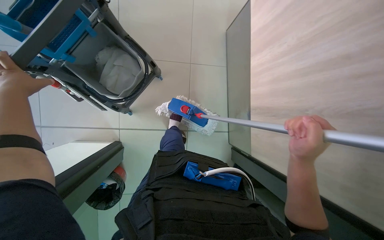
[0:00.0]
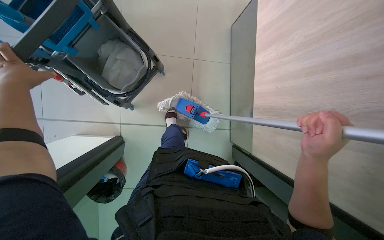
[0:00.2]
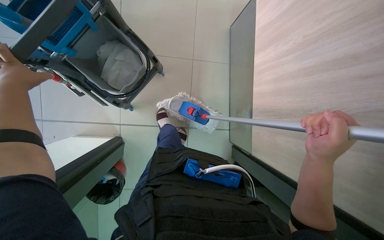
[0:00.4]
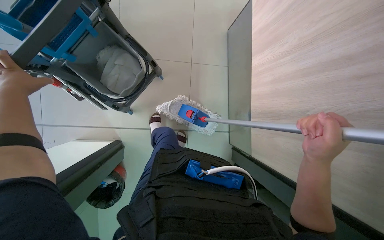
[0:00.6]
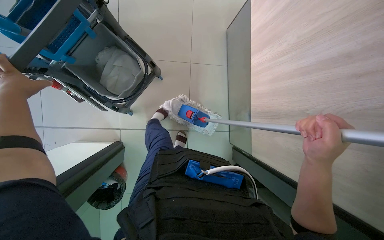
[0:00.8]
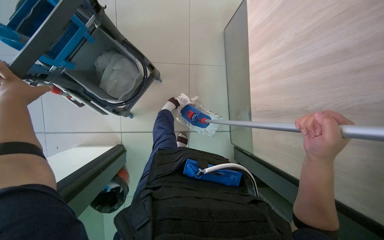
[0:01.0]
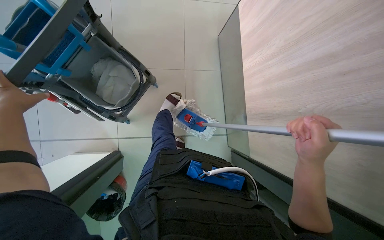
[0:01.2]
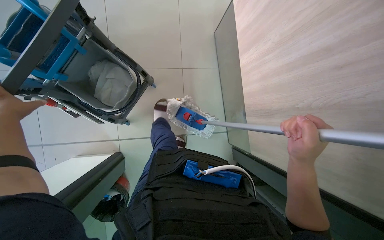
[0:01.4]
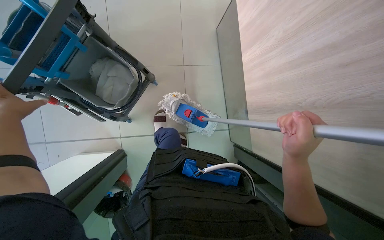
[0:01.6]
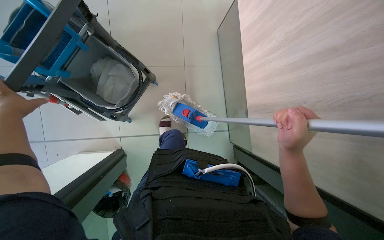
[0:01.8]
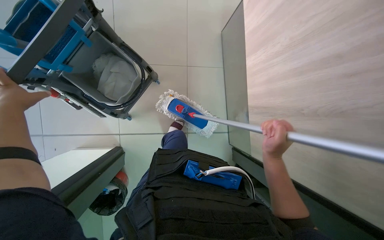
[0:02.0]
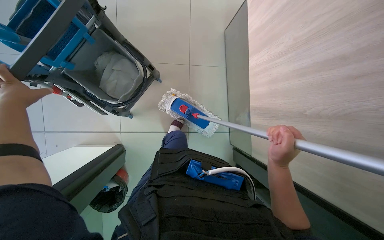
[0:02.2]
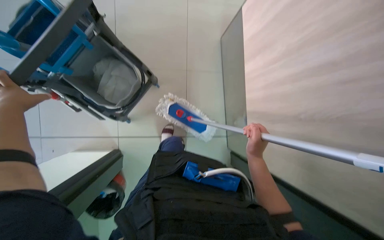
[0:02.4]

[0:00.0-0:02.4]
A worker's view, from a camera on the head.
Job: preparing cleaning supplies.
The whole recording: Preparing cleaning cart and mop. The worker fills buckets with water, organizes cloths, and assembles the mop on the cleaning cart.
0:01.2 to 0:02.4: The right hand is displaced farther from the camera by approximately 15 cm.

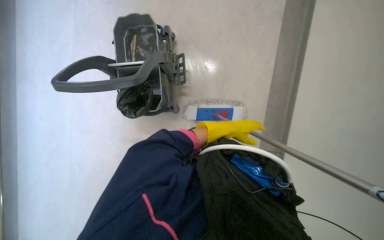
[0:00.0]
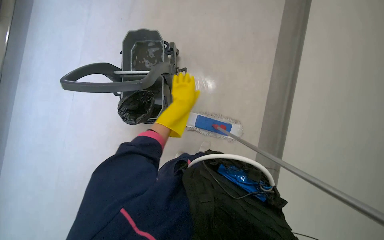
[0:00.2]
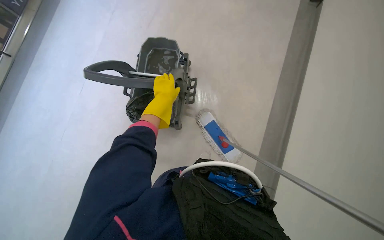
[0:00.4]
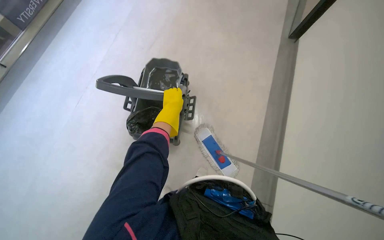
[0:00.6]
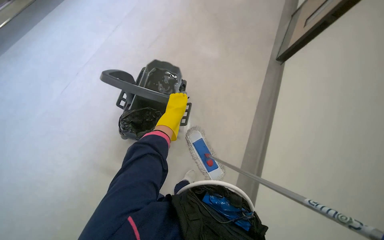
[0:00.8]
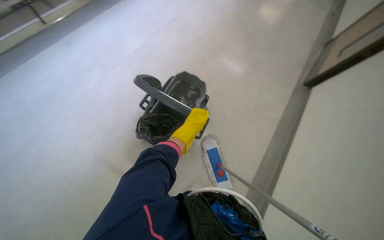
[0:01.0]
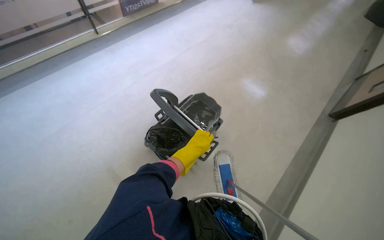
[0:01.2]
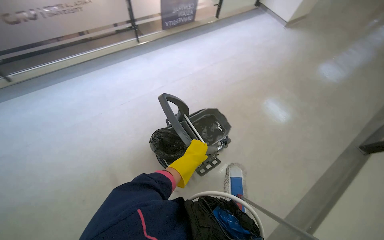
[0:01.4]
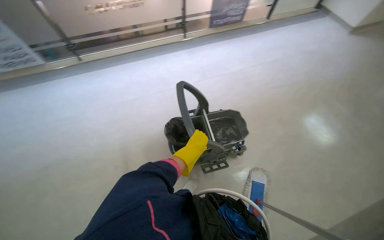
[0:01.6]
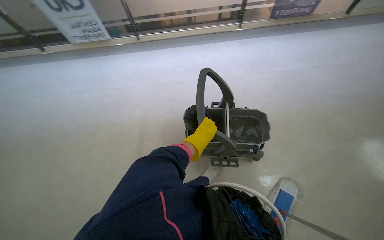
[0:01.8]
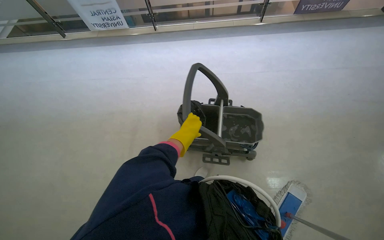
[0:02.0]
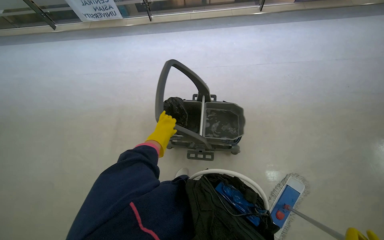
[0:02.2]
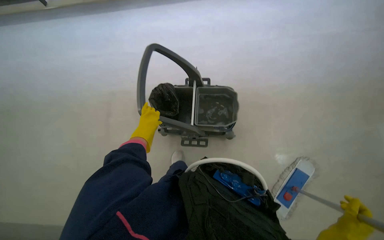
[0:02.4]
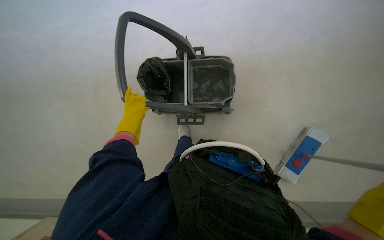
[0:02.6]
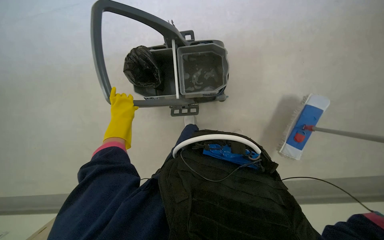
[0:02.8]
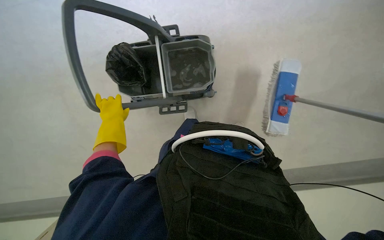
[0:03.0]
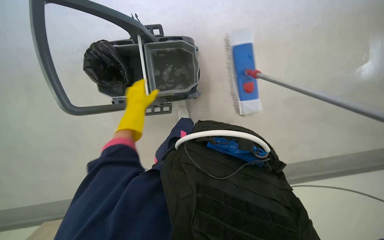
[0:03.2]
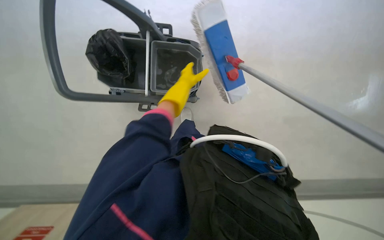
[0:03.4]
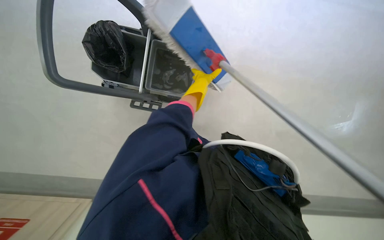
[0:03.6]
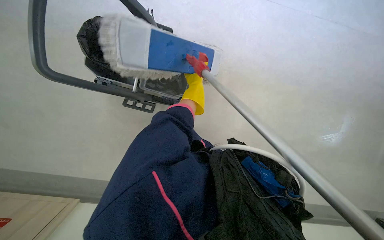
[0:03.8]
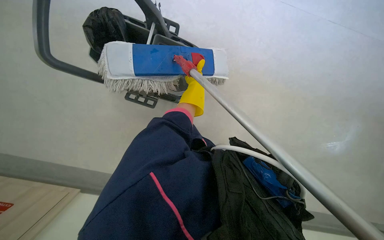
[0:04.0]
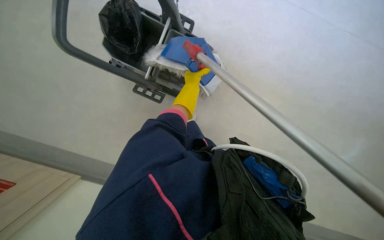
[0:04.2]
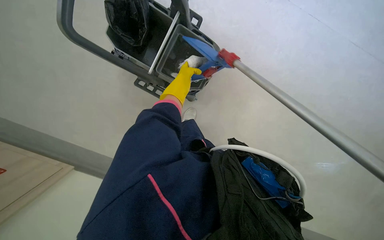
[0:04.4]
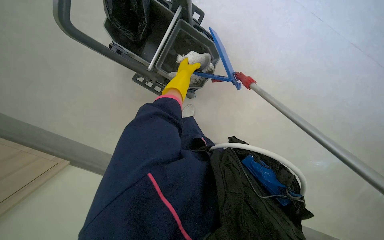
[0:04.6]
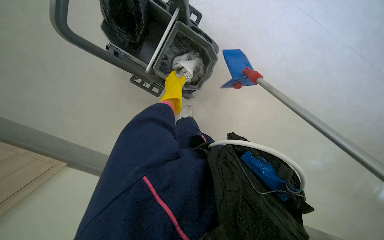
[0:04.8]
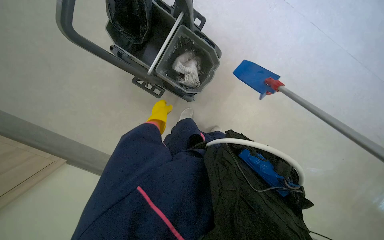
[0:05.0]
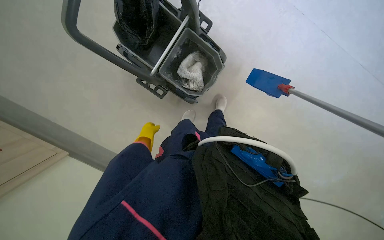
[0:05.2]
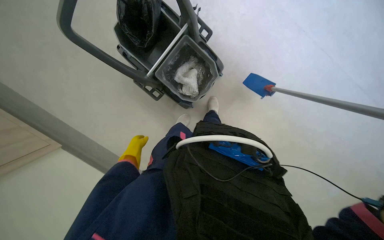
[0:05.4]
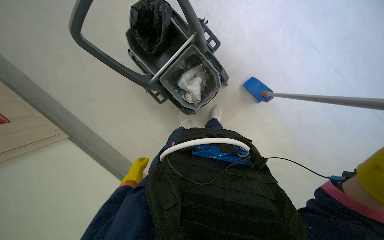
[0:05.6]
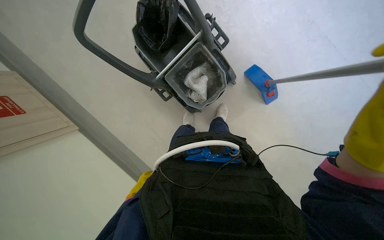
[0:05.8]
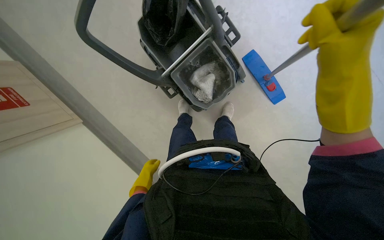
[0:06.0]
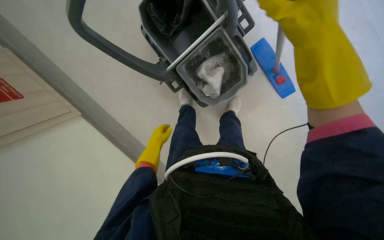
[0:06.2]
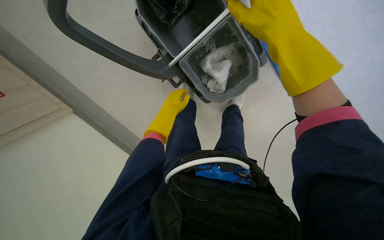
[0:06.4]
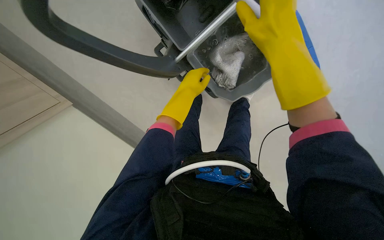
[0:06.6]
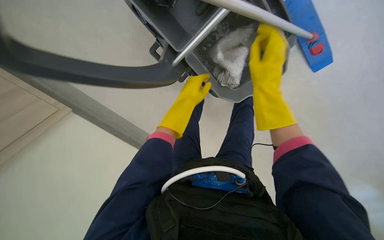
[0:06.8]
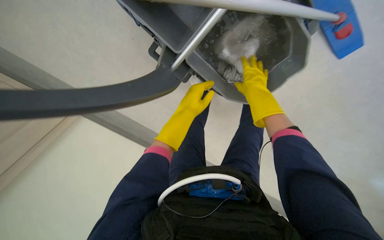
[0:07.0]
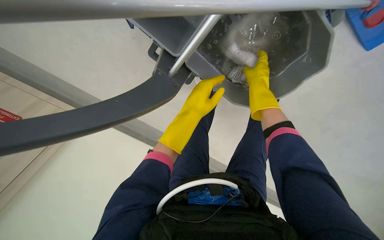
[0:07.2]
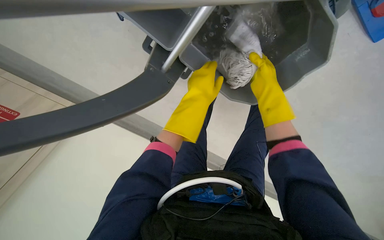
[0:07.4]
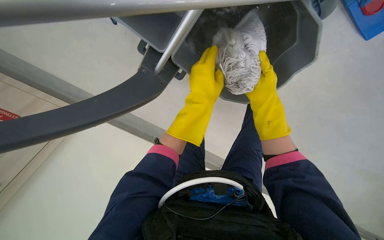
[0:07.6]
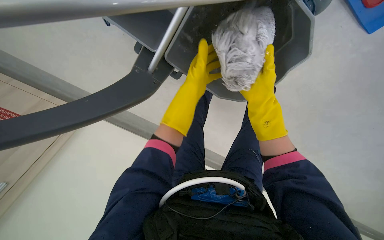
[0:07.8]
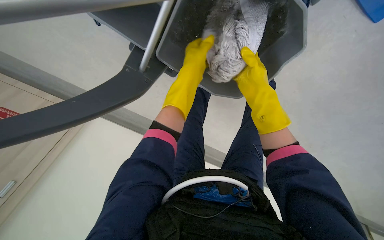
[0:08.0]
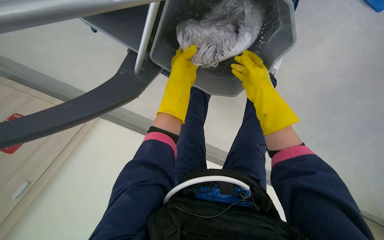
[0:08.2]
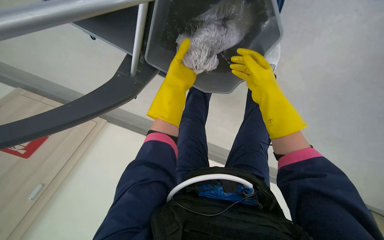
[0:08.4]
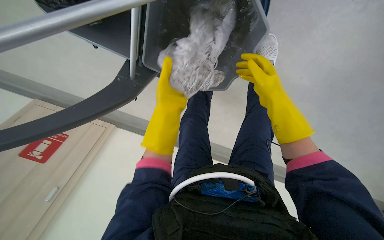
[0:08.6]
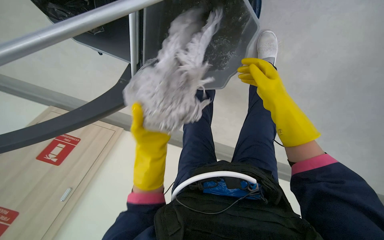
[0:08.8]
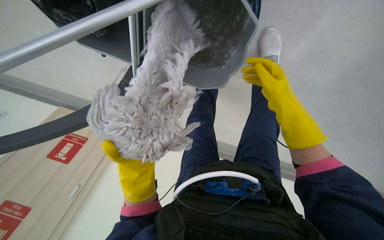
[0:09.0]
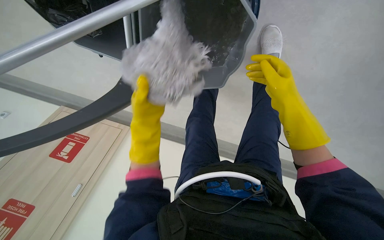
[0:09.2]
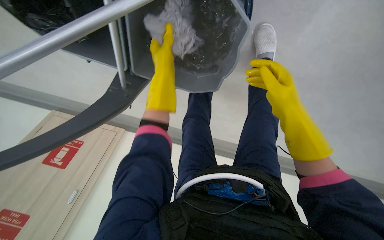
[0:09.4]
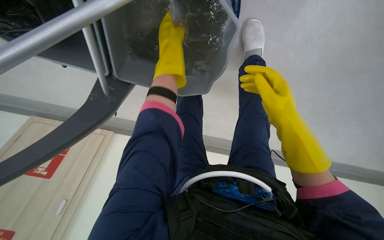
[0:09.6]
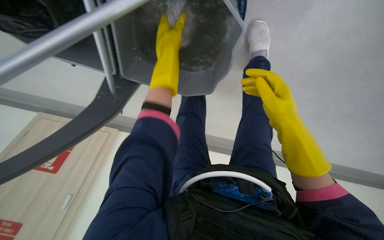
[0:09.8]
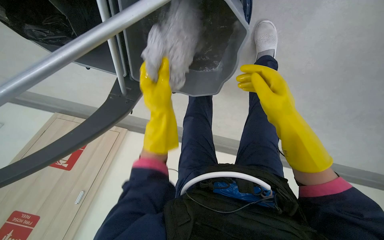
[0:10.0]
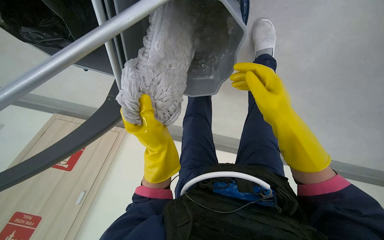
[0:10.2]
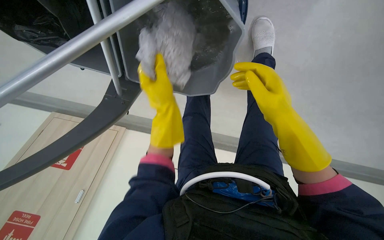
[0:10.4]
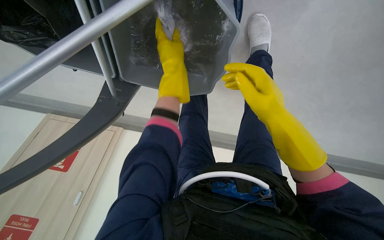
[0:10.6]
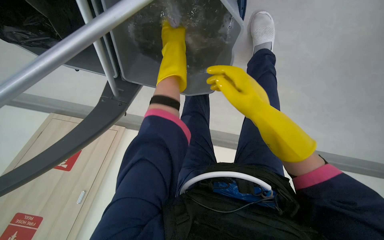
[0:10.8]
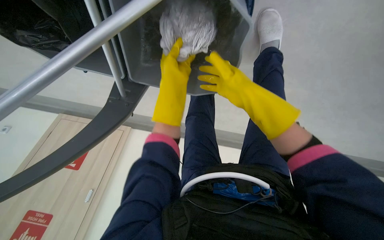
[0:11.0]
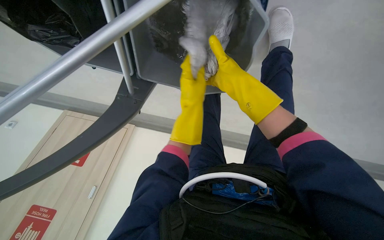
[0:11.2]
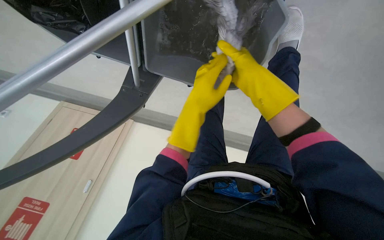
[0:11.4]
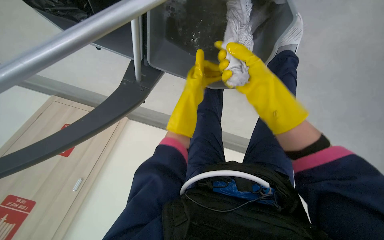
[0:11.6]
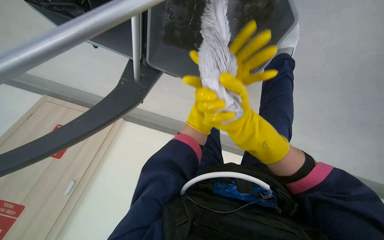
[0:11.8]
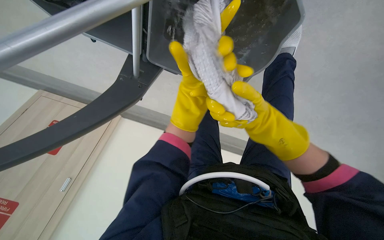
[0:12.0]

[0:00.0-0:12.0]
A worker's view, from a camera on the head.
Job: preparing cleaning supplies.
The whole recording: Changing mop head. The worker removes the used mop head, wrings it, and attaches a clean mop head to the mop stick.
0:00.0 to 0:01.6: The wearer looks about 65 degrees further to the left. The wearer looks approximately 35 degrees further upward.
0:01.6 to 0:03.0: The camera is carried about 60 cm. The view pans to the left by roughly 20 degrees. The view tilts roughly 35 degrees downward.
0:03.0 to 0:04.4: The camera sweeps to the right, by some 20 degrees. The scene rotates clockwise by roughly 30 degrees. The left hand goes about 30 cm farther from the camera, to the right and up the picture.
0:04.4 to 0:06.0: The left hand shifts some 40 cm down the picture.
0:06.0 to 0:07.6: The view swings approximately 20 degrees to the left. The camera pitches downward, by about 15 degrees. The right hand shifts some 60 cm farther from the camera. The left hand heads up the picture and to the right, covering some 35 cm.
0:07.6 to 0:09.0: The left hand shifts about 30 cm to the left, down the picture and farther from the camera.
0:09.0 to 0:10.4: The left hand moves up and down the picture over some 35 cm, changing direction 2 times; the right hand is displaced nearer to the camera by some 10 cm.
0:10.4 to 0:12.0: The right hand shifts about 15 cm farther from the camera, and moves some 10 cm up the picture and comes back.

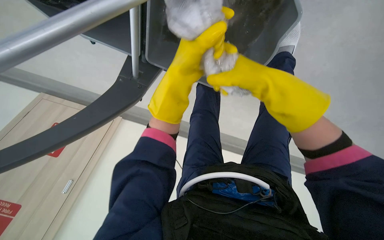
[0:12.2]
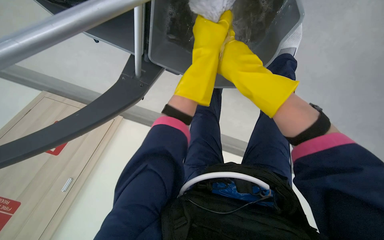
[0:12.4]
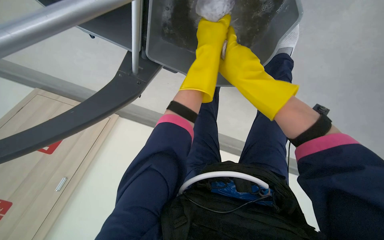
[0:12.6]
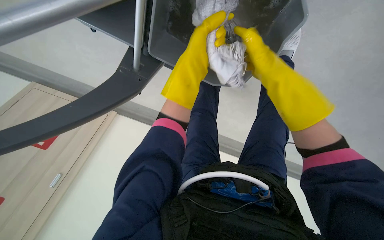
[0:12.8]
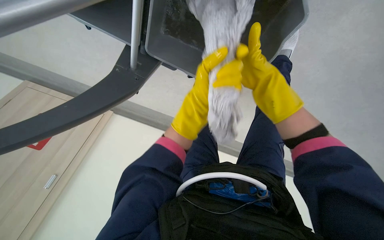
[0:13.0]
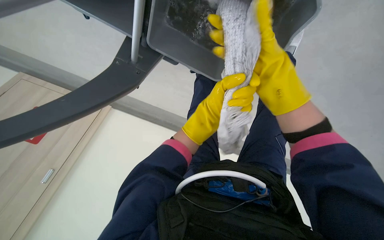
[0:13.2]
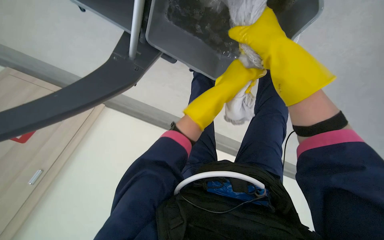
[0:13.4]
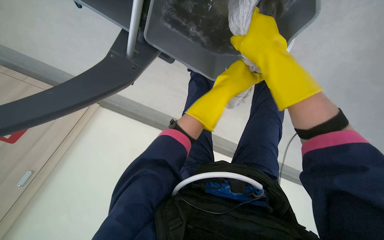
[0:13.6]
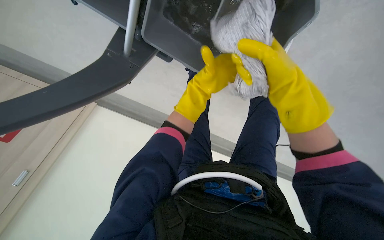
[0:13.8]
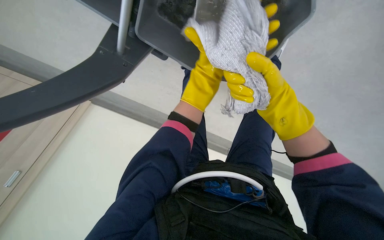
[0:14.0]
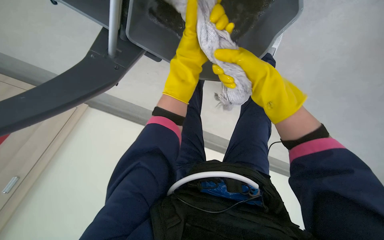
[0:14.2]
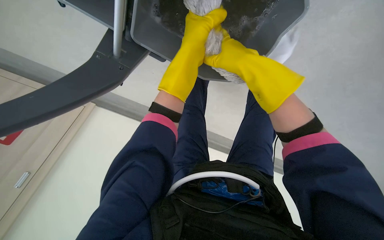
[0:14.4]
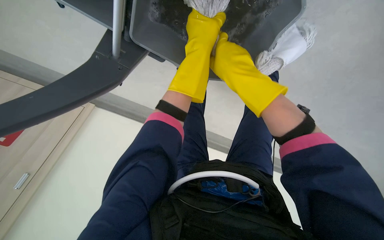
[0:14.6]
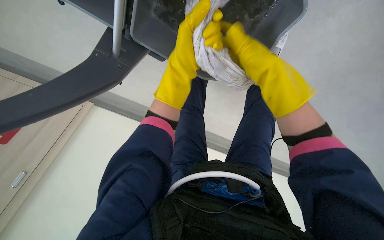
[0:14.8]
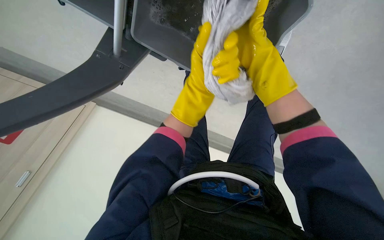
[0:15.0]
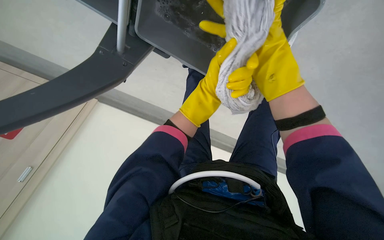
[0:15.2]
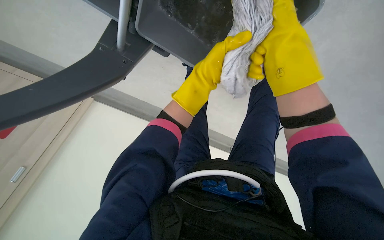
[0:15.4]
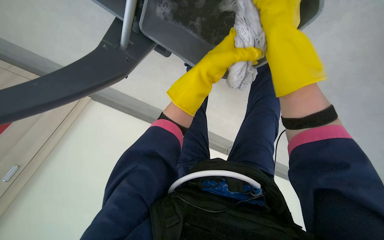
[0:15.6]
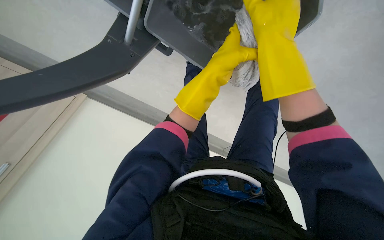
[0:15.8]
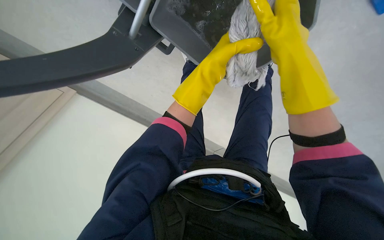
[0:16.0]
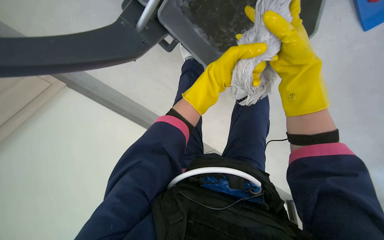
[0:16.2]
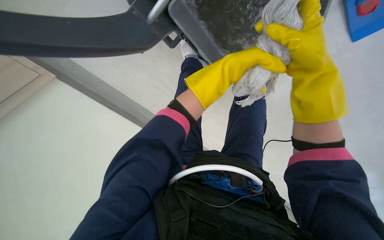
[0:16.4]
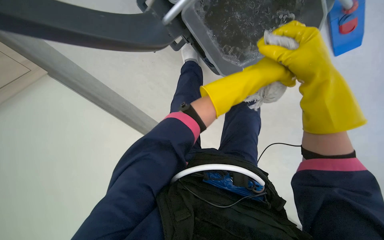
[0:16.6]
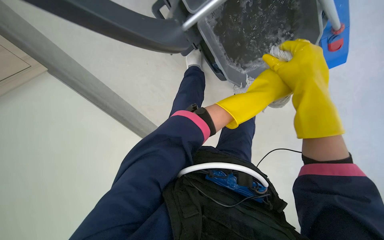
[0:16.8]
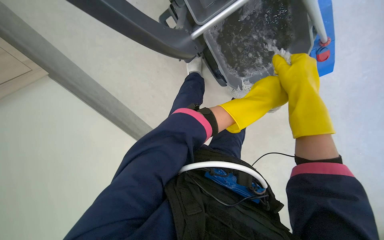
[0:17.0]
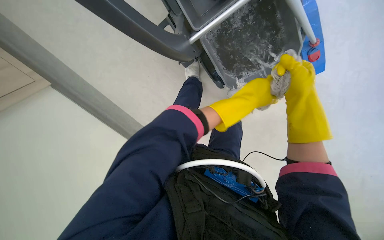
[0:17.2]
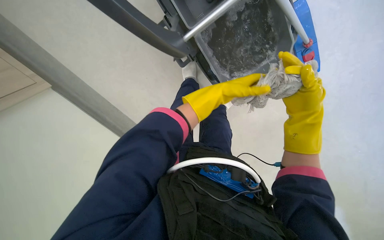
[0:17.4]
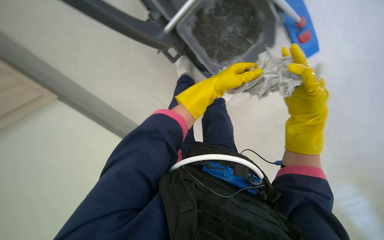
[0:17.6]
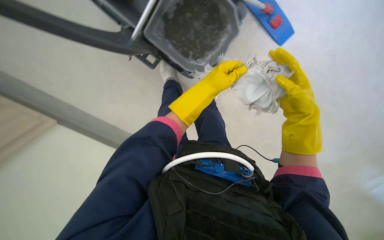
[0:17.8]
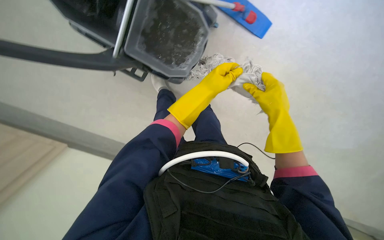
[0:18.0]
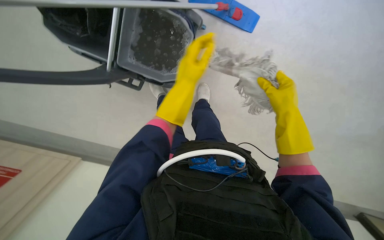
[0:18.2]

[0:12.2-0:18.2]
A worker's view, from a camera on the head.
Job: preparing cleaning supplies.
The whole recording: Changing mop head. The worker removes the used mop head, wrings it, and attaches a clean mop head to the mop stick.
0:12.2 to 0:13.8: The left hand goes approximately 20 cm farther from the camera.
0:15.2 to 0:16.6: The camera sweeps to the right, by about 15 degrees. The right hand swings left and right, some 15 cm each way, with 2 reversals; the left hand moves nearer and farther over approximately 30 cm, changing direction 2 times.
0:16.6 to 0:18.2: The left hand heads to the left, covering some 15 cm.
